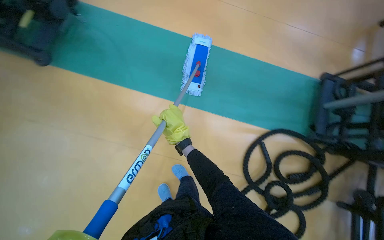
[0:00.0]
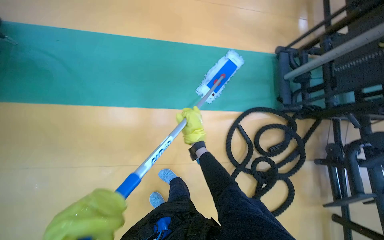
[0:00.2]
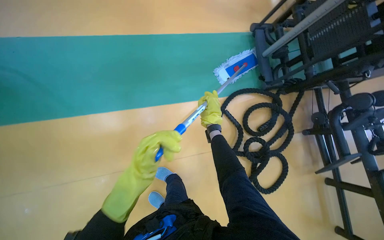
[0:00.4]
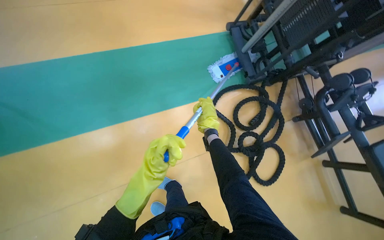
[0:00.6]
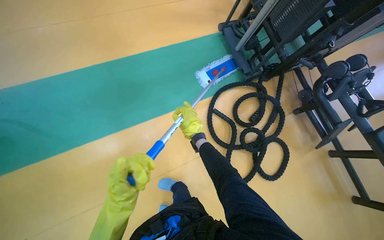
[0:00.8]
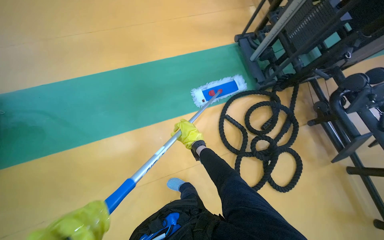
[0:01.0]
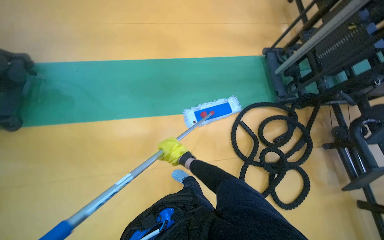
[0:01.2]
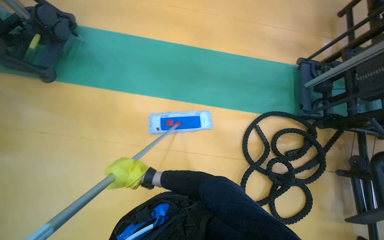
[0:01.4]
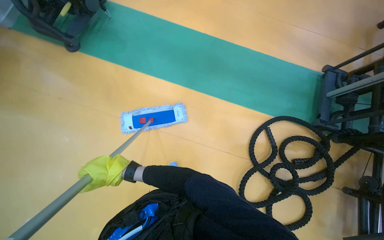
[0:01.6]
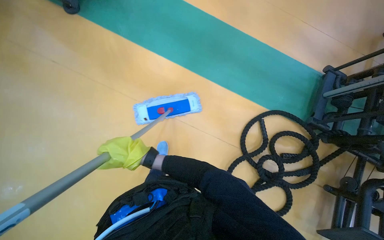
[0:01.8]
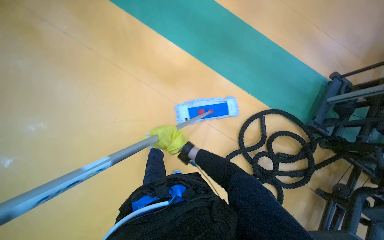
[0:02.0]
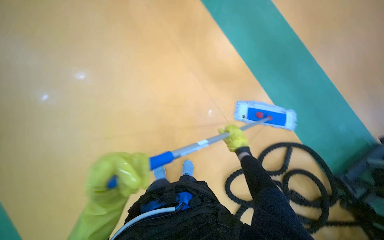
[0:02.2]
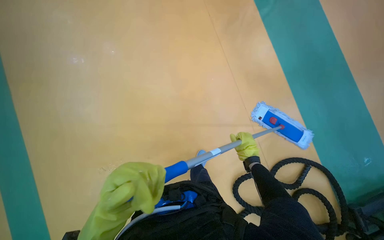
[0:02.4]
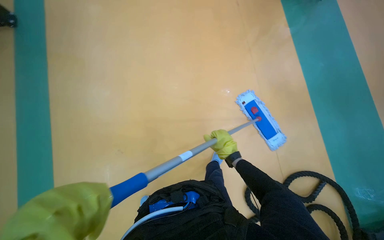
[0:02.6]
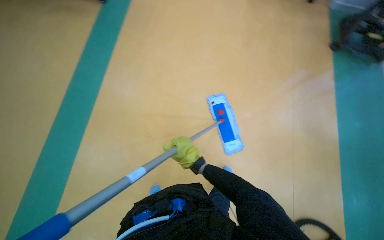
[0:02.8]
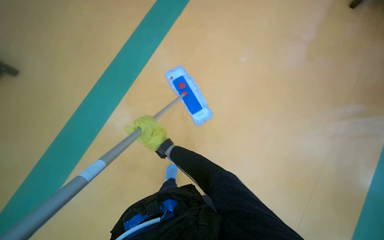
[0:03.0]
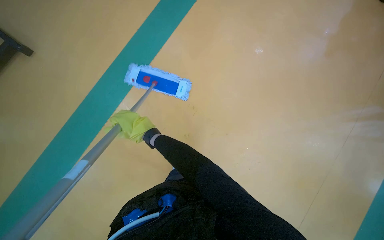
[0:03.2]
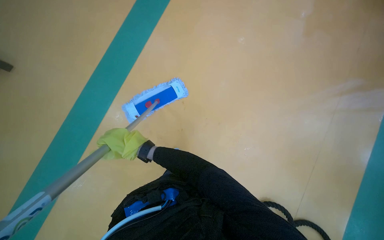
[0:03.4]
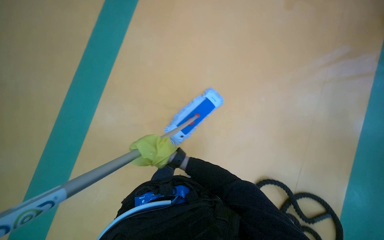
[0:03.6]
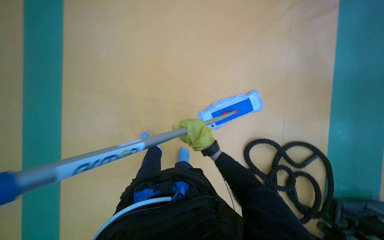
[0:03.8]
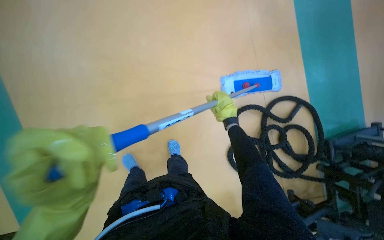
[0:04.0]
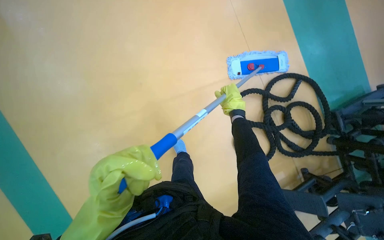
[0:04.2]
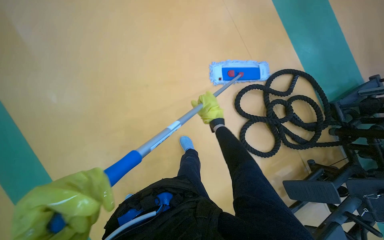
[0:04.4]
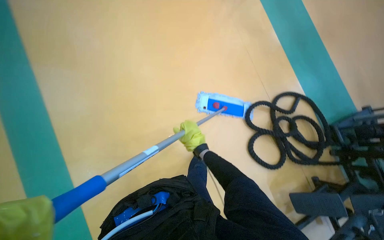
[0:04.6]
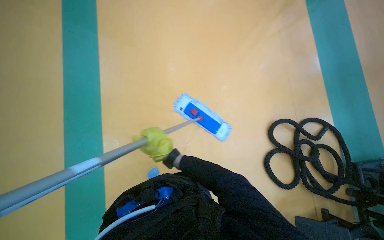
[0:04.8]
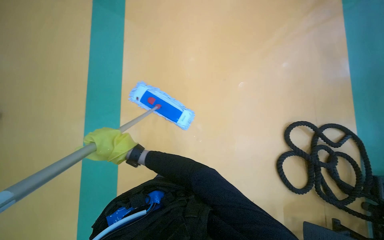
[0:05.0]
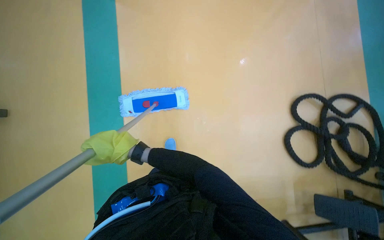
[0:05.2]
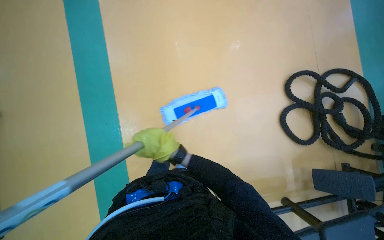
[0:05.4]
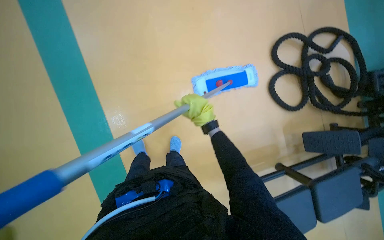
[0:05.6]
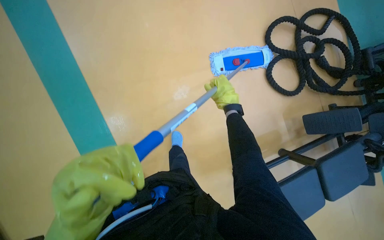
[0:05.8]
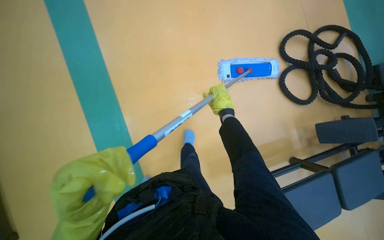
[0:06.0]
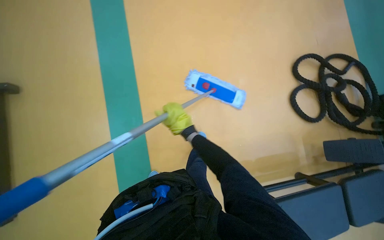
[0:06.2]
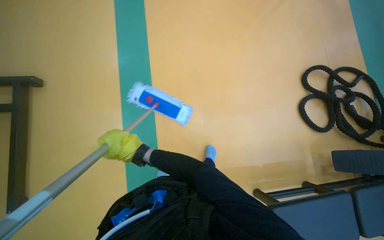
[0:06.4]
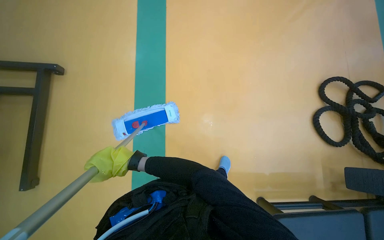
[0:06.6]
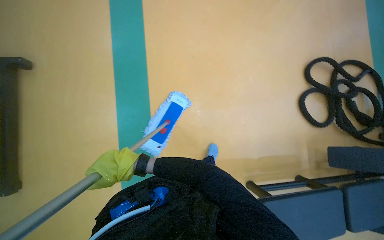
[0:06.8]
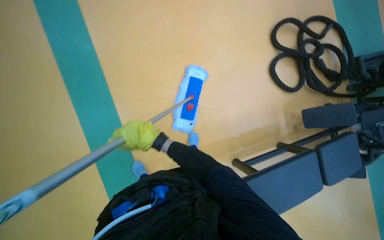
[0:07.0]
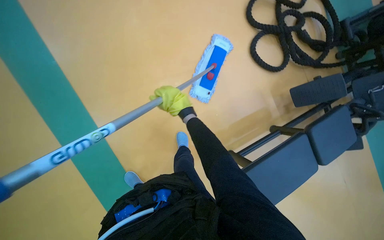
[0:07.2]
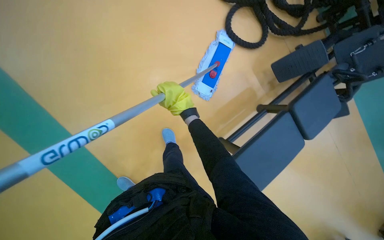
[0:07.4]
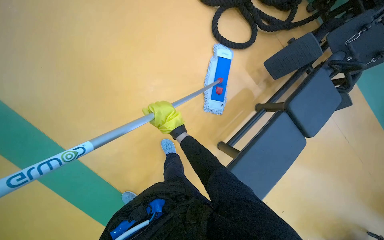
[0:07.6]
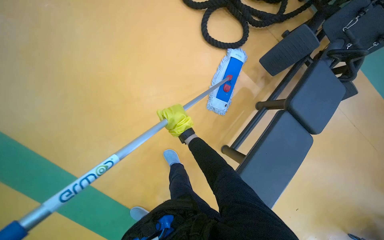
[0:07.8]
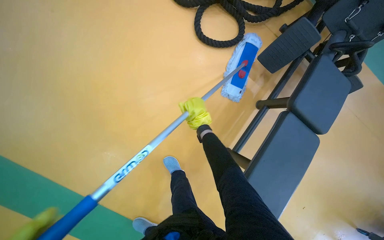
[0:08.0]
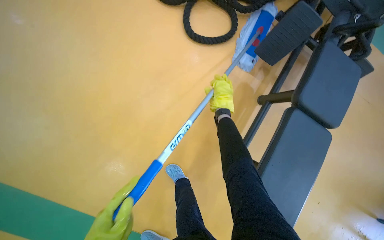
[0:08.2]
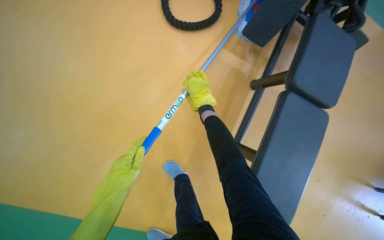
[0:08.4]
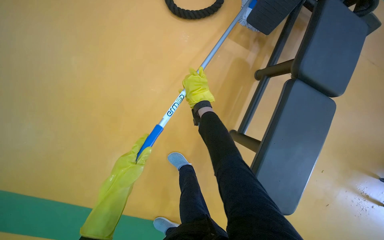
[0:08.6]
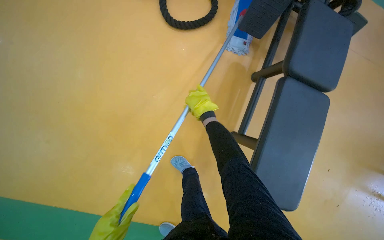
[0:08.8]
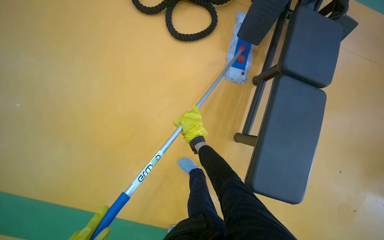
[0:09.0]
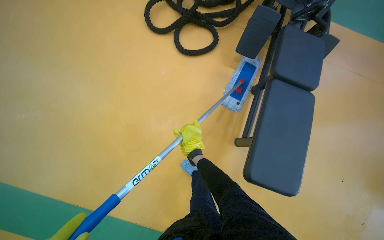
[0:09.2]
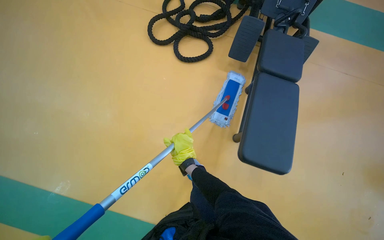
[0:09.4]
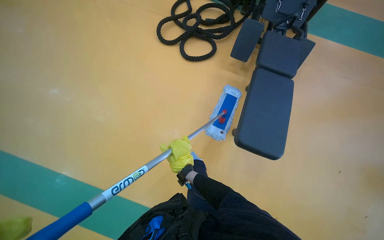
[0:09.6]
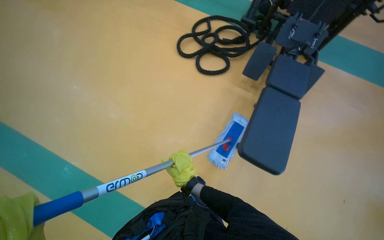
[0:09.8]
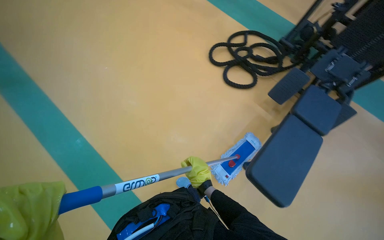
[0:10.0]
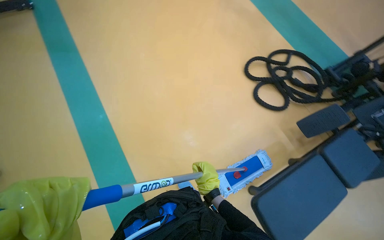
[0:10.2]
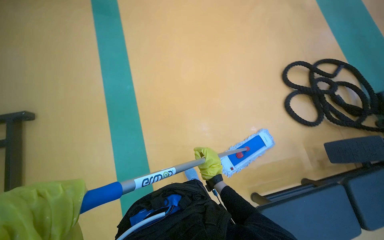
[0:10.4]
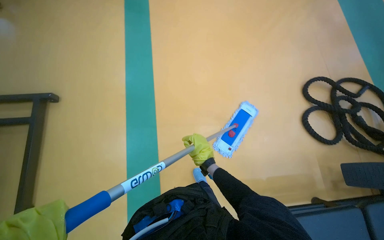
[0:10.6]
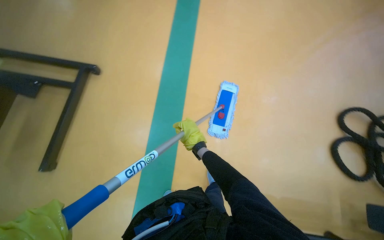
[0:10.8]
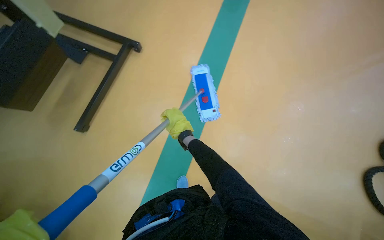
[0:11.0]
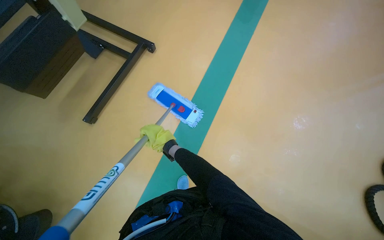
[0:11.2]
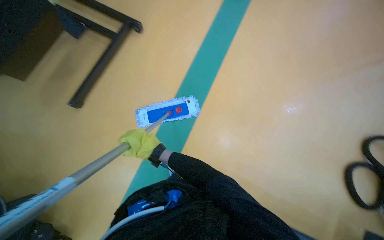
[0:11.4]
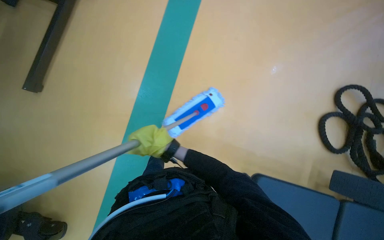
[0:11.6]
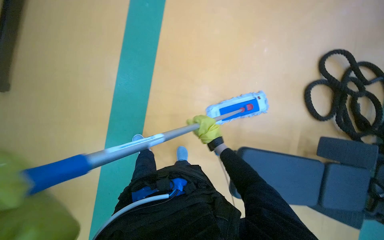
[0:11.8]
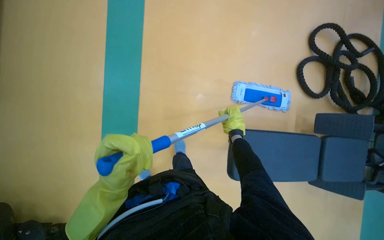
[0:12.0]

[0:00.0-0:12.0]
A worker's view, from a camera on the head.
Job: mopping floor.
The whole recording: Mopping gym floor. The worker mops the gym floor with a flat mop, moving around gym equipment.
0:01.6 to 0:03.0: The view tips downward by some 15 degrees. The scene turns roughly 35 degrees clockwise in the picture.
0:03.0 to 0:04.4: The wearer looks roughly 15 degrees further downward. The scene rotates counterclockwise by some 30 degrees. The right hand moves to the right and farther from the camera, about 25 cm.
0:04.4 to 0:06.0: The head travels some 70 cm.
0:06.0 to 0:07.6: Everything in view rotates approximately 25 degrees counterclockwise.
0:07.6 to 0:09.0: The scene turns approximately 25 degrees counterclockwise in the picture. The right hand is displaced farther from the camera and to the right by approximately 15 cm.
0:09.0 to 0:10.4: The wearer moves approximately 60 cm. The wearer looks some 60 degrees further to the left. The camera pitches upward, by some 20 degrees.
0:10.4 to 0:12.0: The view tilts about 15 degrees downward.

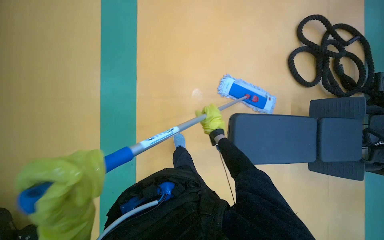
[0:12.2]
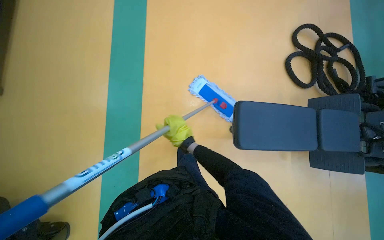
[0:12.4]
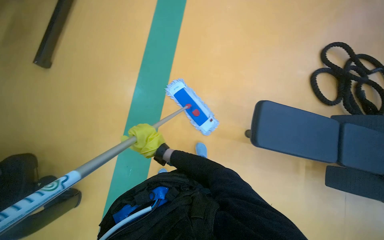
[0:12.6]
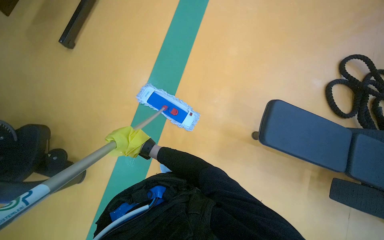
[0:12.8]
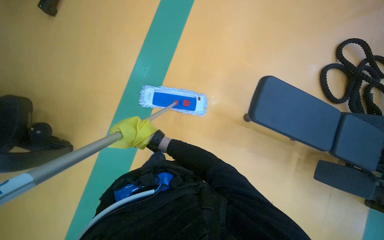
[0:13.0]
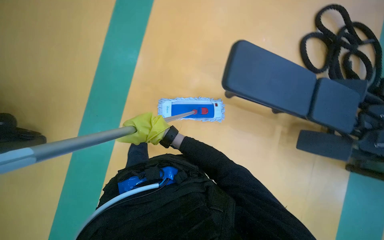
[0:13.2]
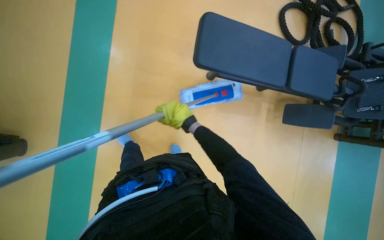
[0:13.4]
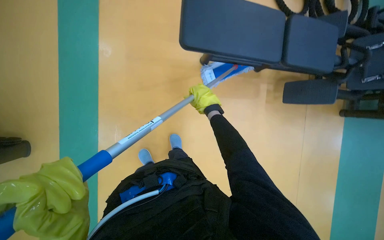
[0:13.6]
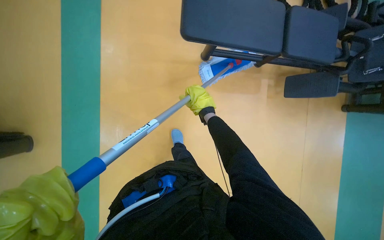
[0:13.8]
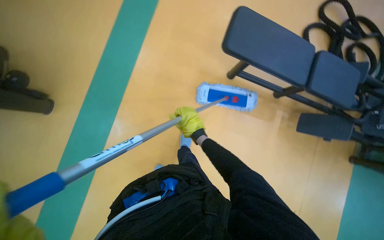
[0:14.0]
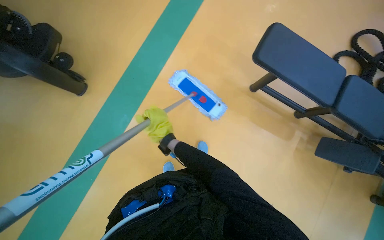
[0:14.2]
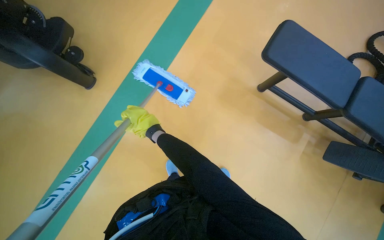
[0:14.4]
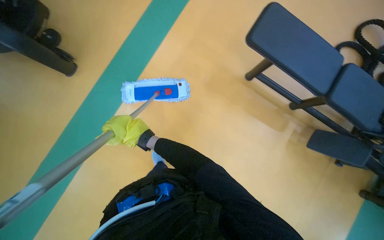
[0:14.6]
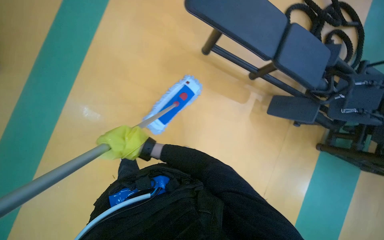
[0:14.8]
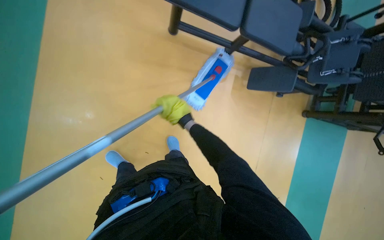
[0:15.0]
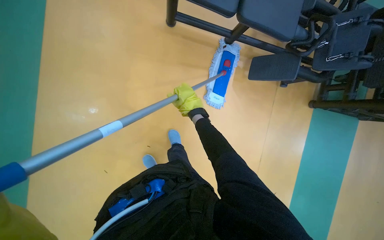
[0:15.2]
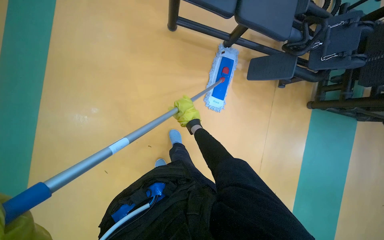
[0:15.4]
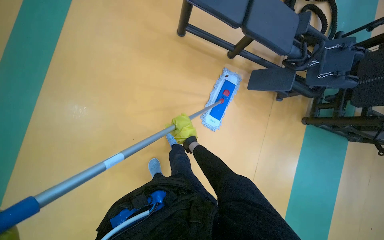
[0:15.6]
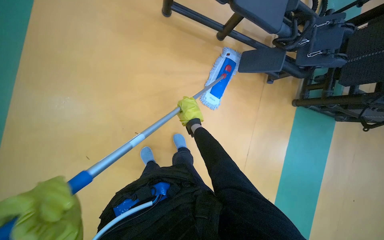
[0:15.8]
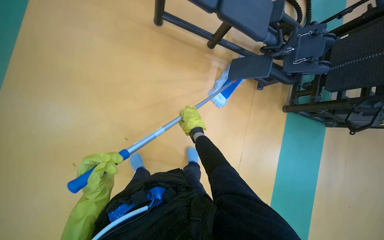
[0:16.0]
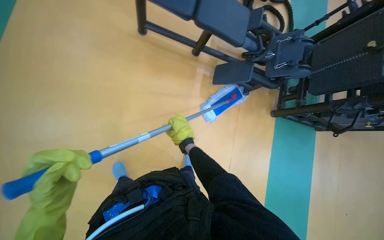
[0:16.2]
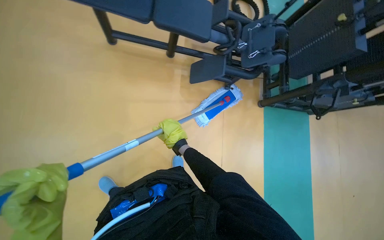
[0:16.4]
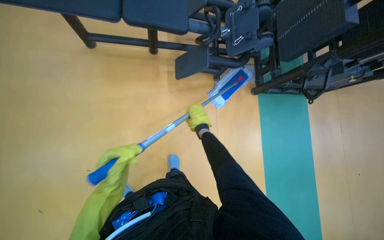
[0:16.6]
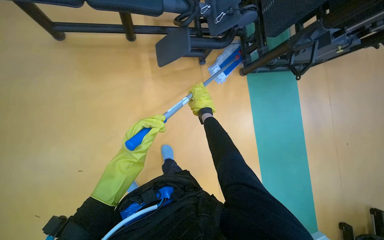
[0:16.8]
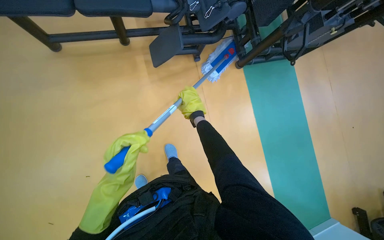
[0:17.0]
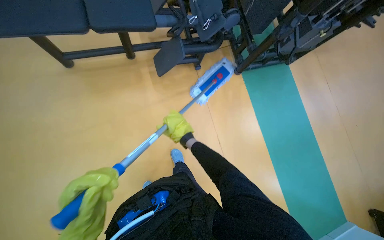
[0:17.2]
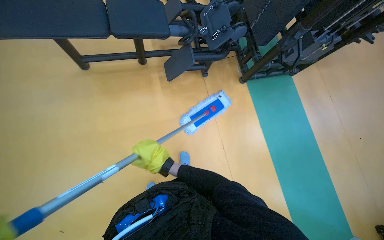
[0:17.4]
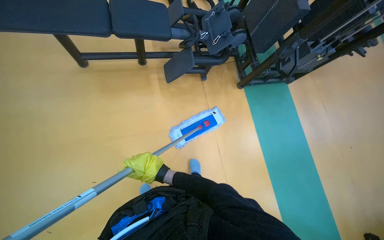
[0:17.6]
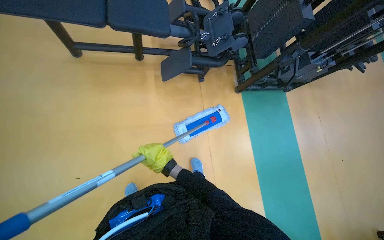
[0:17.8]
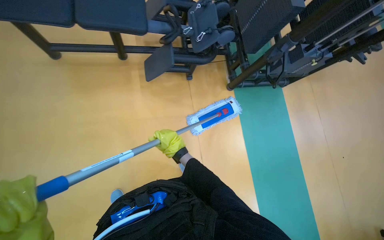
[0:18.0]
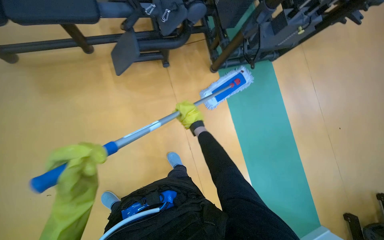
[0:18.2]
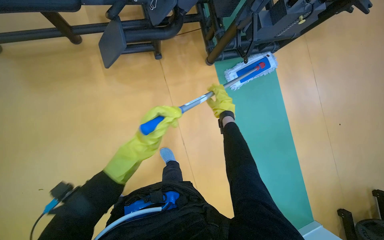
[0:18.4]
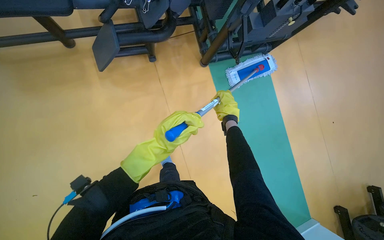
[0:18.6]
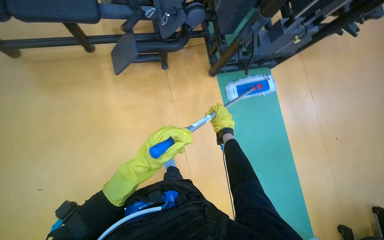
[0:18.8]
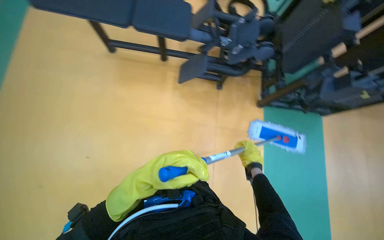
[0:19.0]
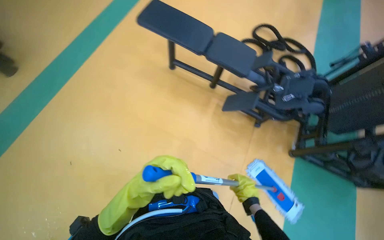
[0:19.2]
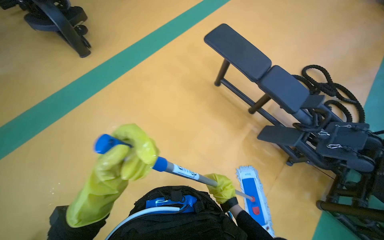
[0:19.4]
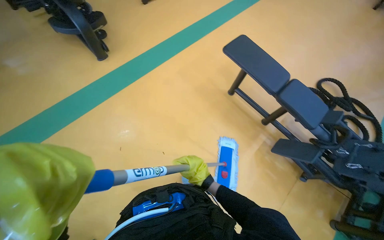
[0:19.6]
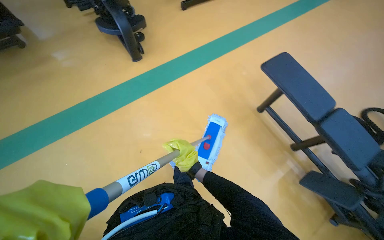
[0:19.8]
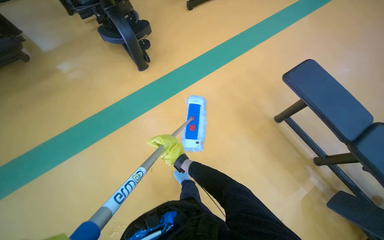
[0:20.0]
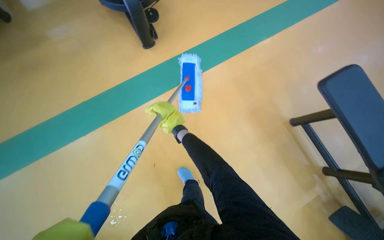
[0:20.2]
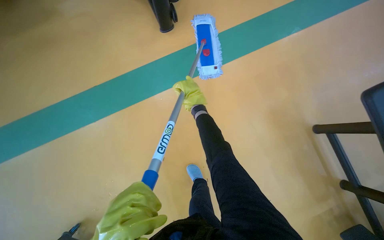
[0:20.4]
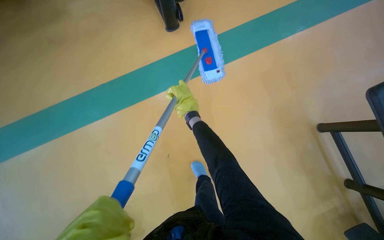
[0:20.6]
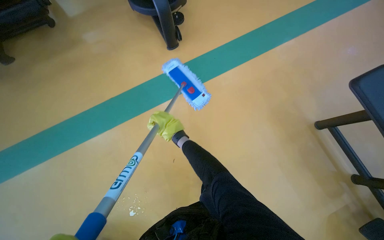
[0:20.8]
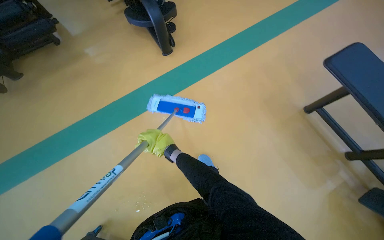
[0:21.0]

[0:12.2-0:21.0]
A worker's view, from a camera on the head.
Job: mopping floor.
The whole recording: Mopping gym floor. The worker mops the gym floor with a flat mop, moving around gym equipment.
0:15.2 to 0:16.6: The wearer moves to the right, approximately 40 cm.
0:16.6 to 0:18.0: The right hand travels down the picture by some 10 cm.
0:18.0 to 0:19.6: The wearer's head swings about 55 degrees to the left. The view tips upward by approximately 20 degrees.
0:19.6 to 0:21.0: The wearer moves some 50 cm.
